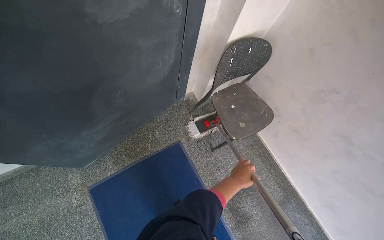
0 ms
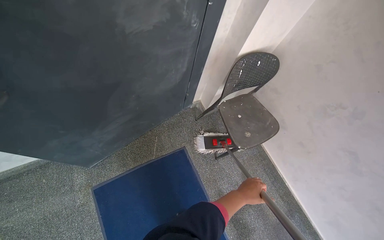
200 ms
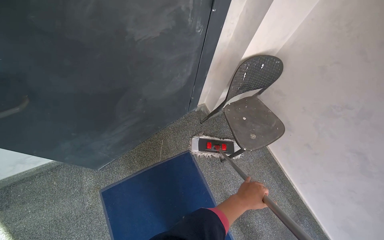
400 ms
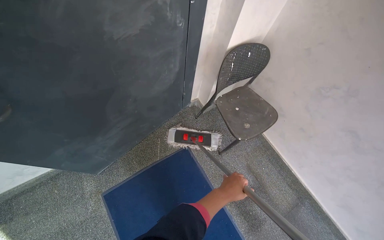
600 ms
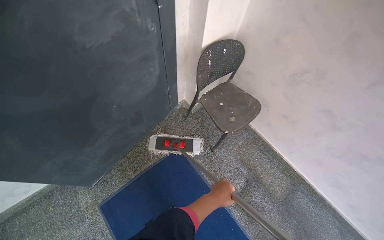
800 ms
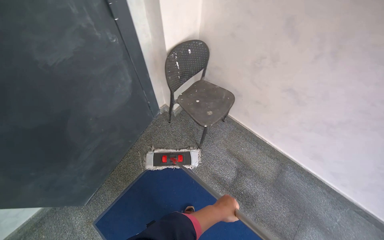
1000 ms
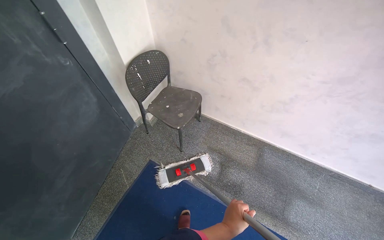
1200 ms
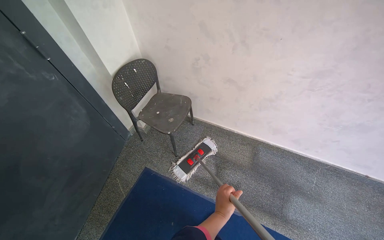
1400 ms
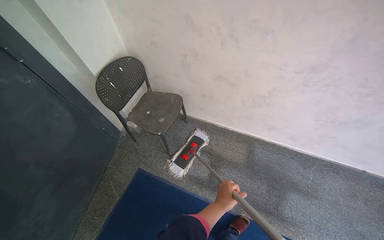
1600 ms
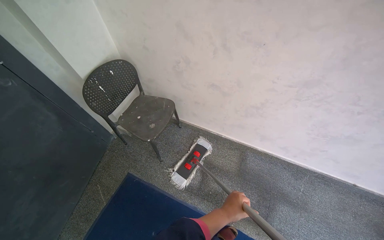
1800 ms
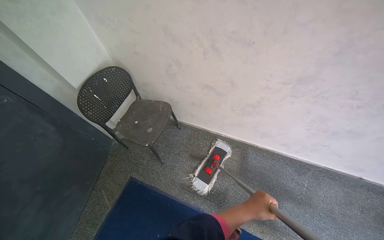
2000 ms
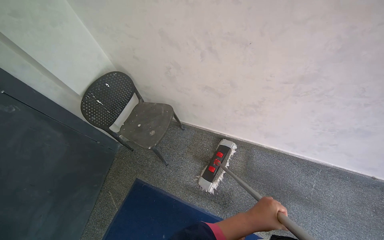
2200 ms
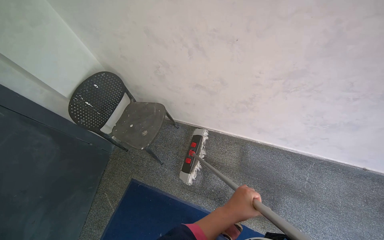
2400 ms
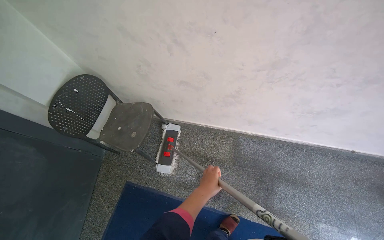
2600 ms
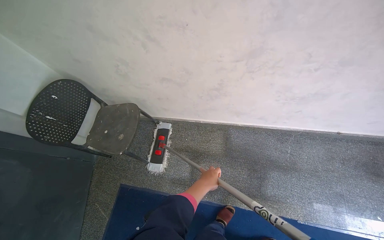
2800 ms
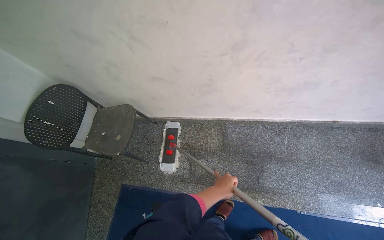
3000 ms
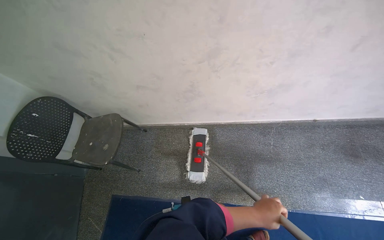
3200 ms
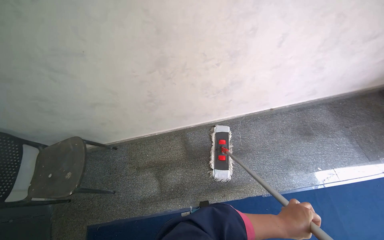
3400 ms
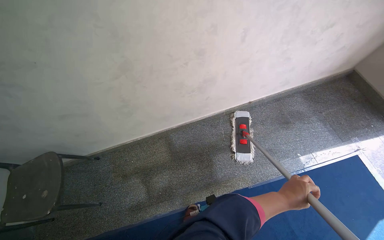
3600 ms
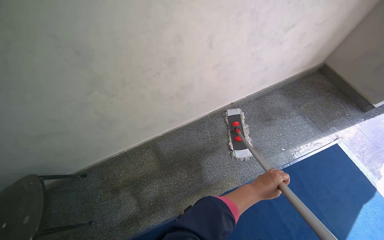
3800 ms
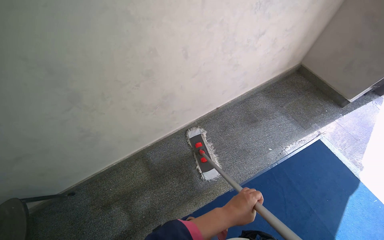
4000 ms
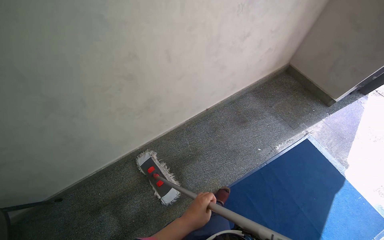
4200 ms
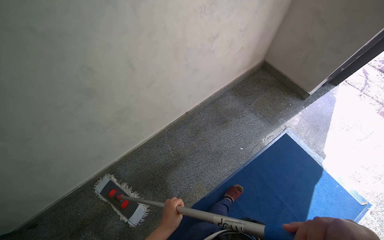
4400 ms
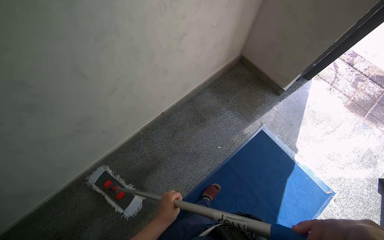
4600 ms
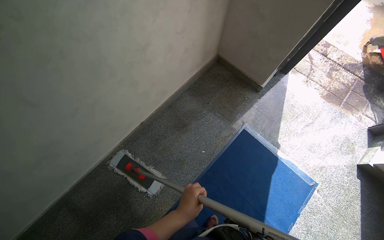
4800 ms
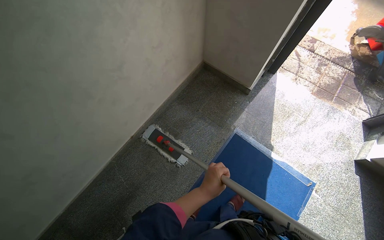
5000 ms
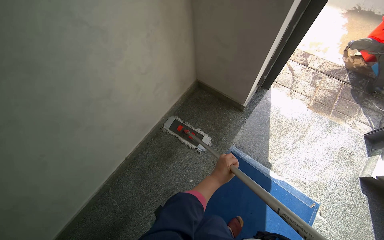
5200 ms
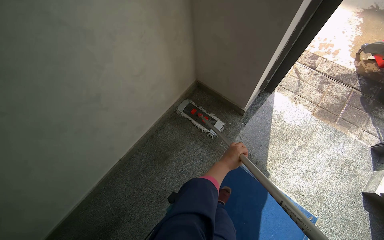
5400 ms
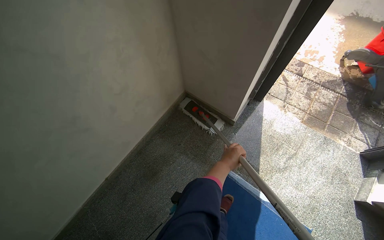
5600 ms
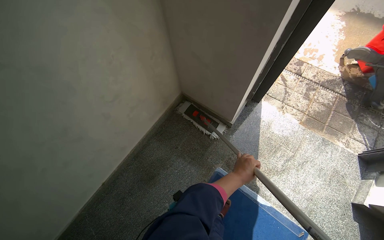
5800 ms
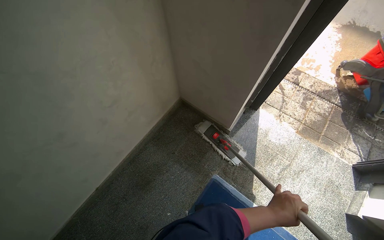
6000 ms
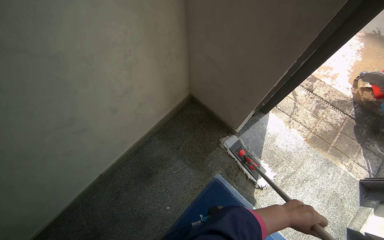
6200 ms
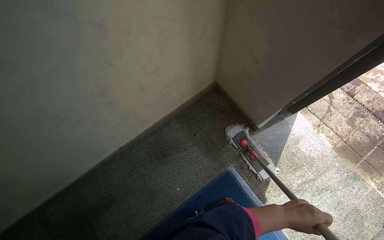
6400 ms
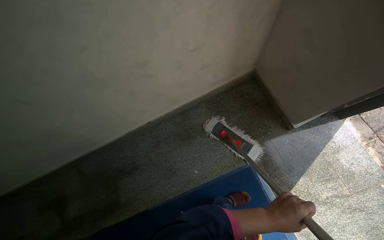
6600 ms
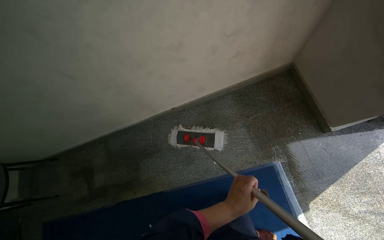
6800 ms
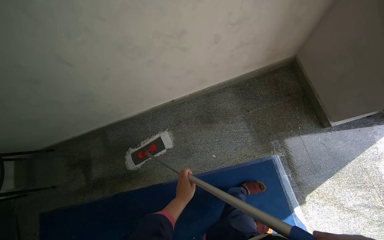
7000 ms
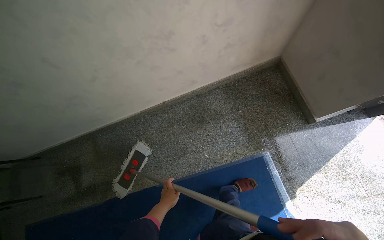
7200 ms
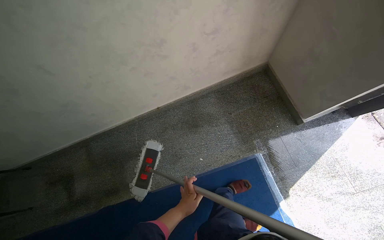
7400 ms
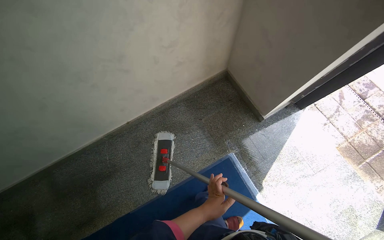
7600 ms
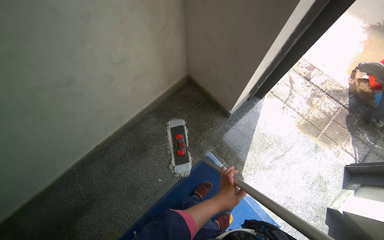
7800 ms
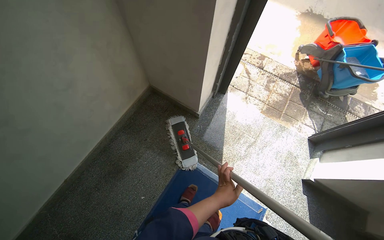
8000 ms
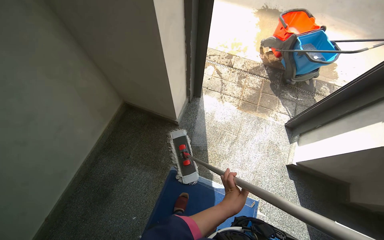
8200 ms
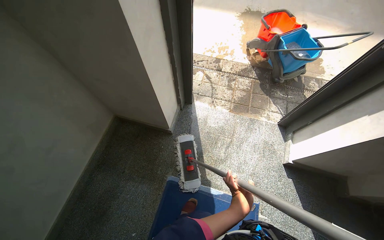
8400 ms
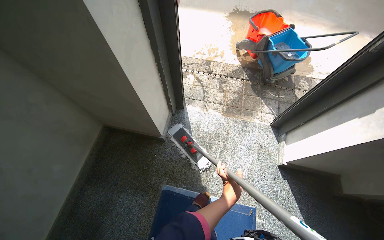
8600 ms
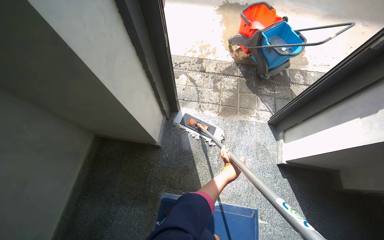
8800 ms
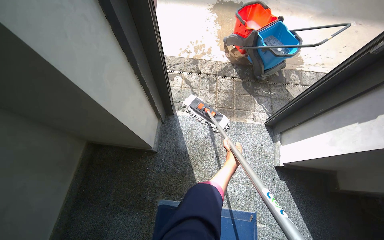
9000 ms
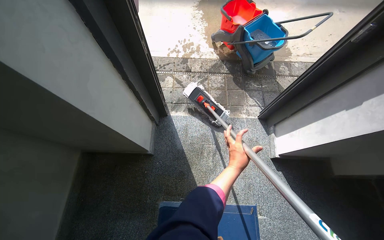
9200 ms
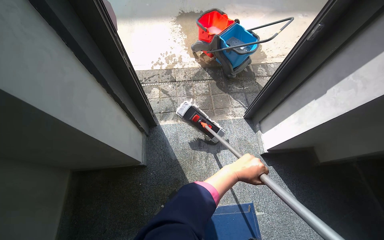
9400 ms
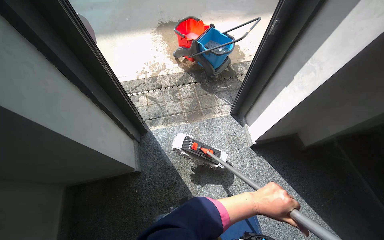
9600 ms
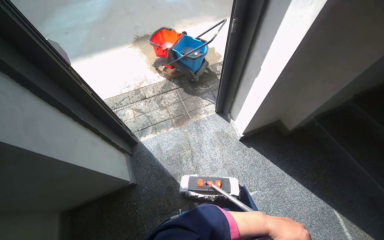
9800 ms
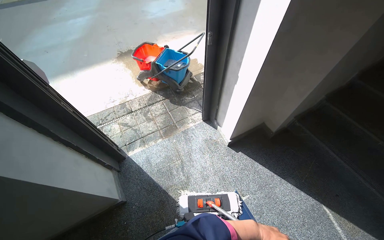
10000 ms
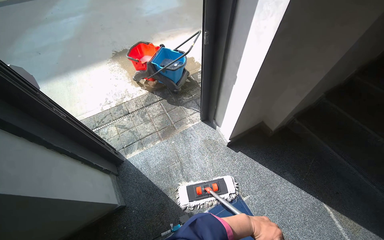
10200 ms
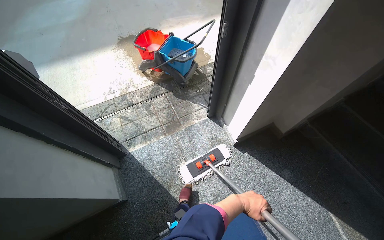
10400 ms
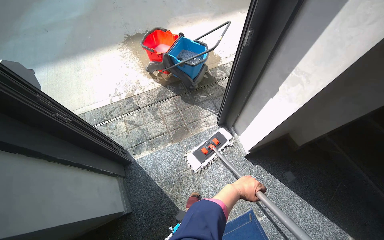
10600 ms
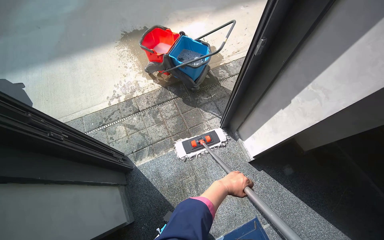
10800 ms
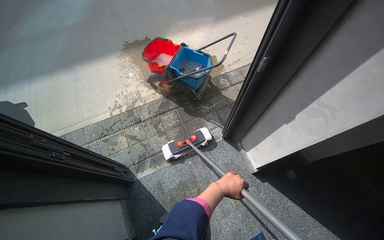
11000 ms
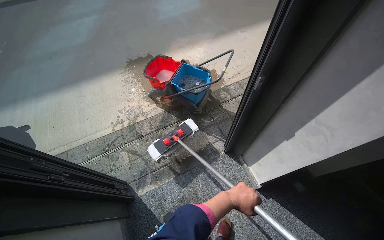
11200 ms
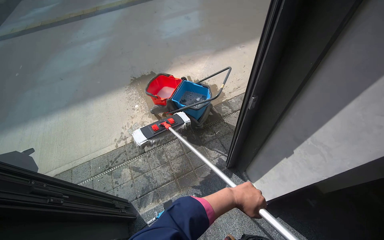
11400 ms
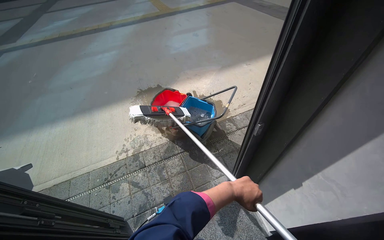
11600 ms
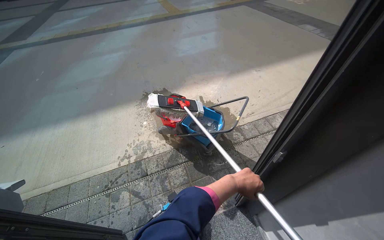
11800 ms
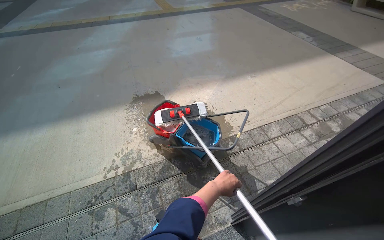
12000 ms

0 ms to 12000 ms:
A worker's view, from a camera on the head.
Job: mopping floor.
The whole recording: Mopping entrance area floor. The worker mops the floor of the entrance area with a flat mop.
0 ms to 1600 ms: The camera travels roughly 50 cm. The scene rotates counterclockwise by approximately 40 degrees.
1600 ms to 3000 ms: The left hand heads up the picture, covering some 10 cm.
3000 ms to 4400 ms: The camera is carried some 60 cm. The wearer's head swings roughly 45 degrees to the right.
4400 ms to 6000 ms: The camera is carried some 90 cm.
7600 ms to 9000 ms: The camera travels roughly 60 cm. The head turns to the right by roughly 55 degrees.
9000 ms to 10400 ms: The head turns to the right by about 35 degrees. The left hand moves down the picture, roughly 10 cm.
10400 ms to 12000 ms: The wearer moves about 70 cm.

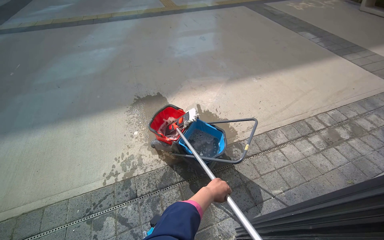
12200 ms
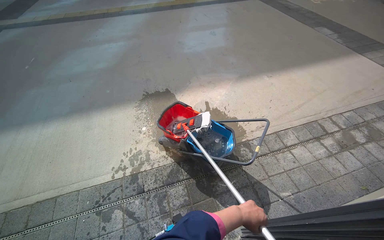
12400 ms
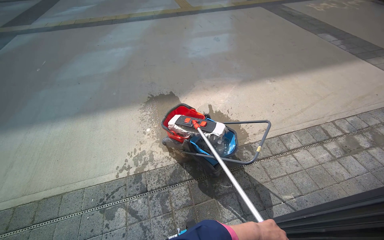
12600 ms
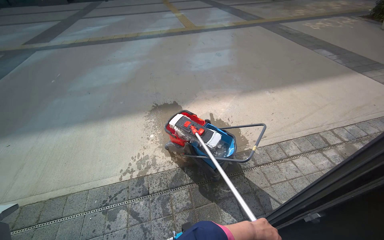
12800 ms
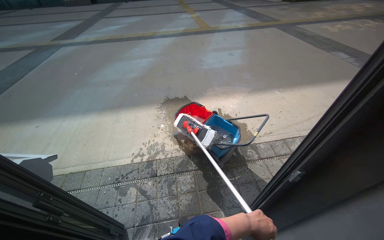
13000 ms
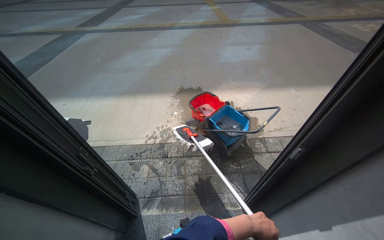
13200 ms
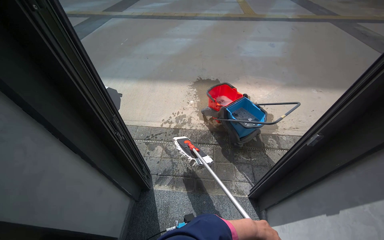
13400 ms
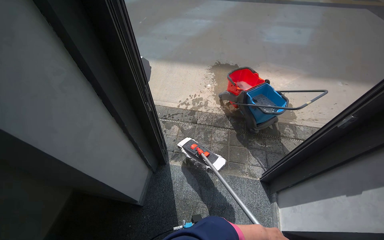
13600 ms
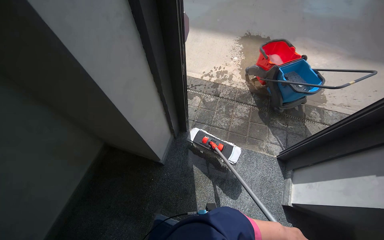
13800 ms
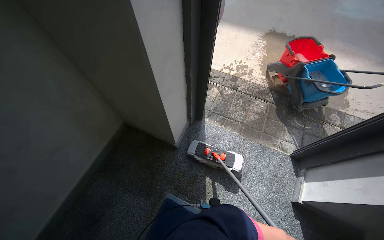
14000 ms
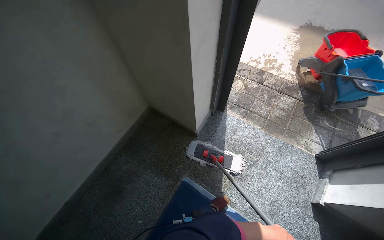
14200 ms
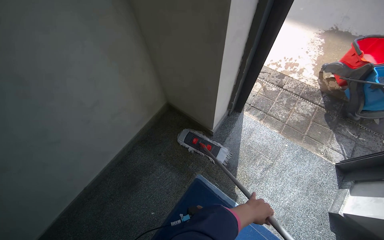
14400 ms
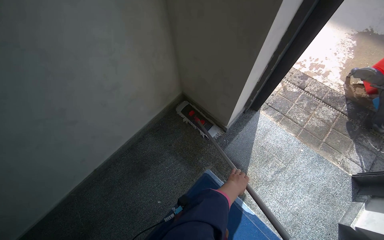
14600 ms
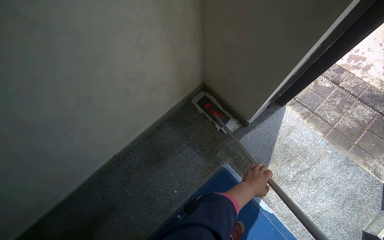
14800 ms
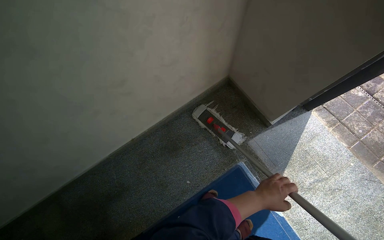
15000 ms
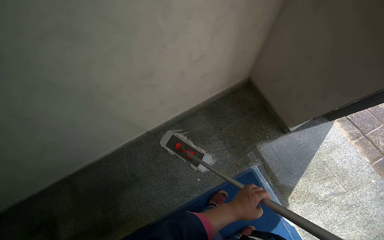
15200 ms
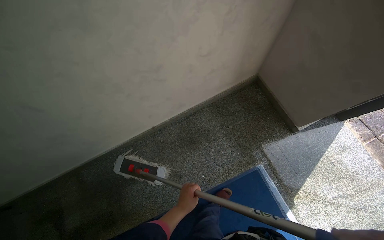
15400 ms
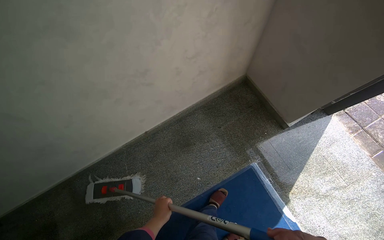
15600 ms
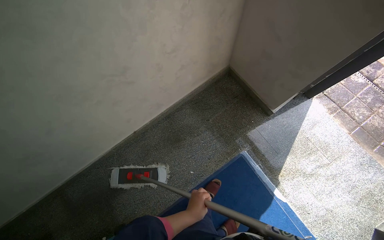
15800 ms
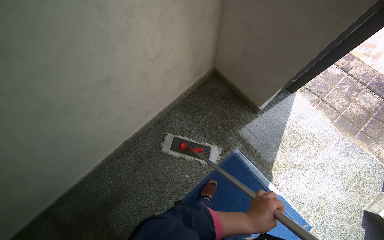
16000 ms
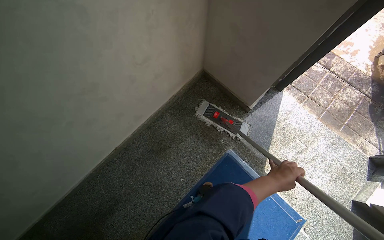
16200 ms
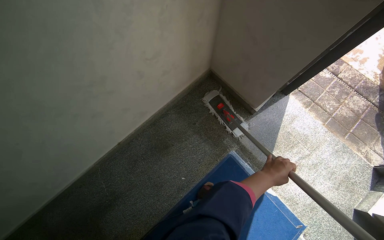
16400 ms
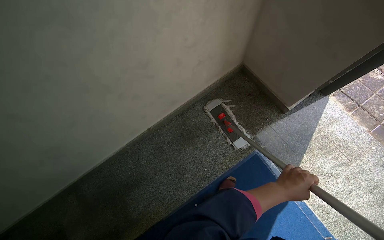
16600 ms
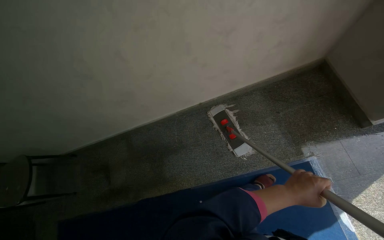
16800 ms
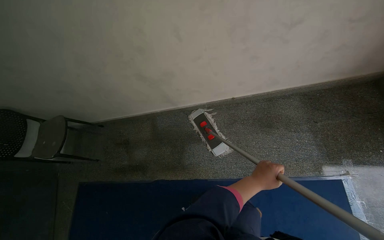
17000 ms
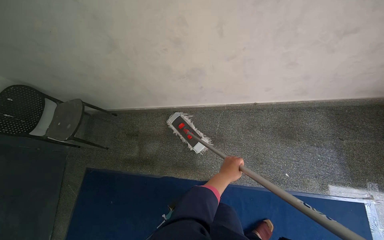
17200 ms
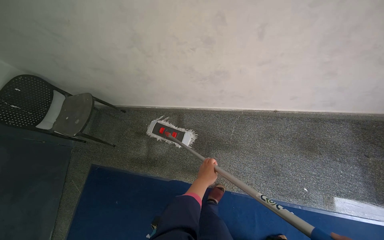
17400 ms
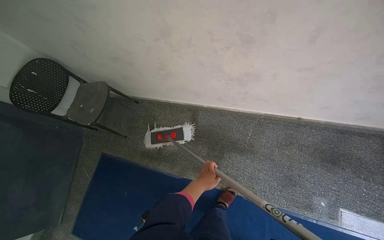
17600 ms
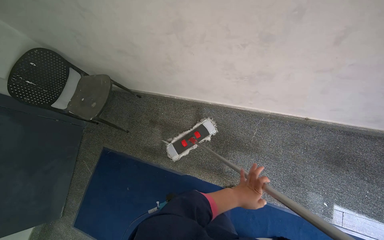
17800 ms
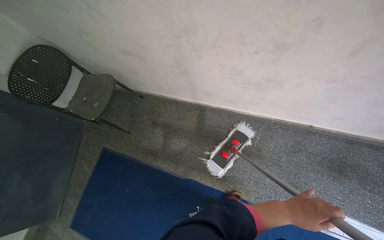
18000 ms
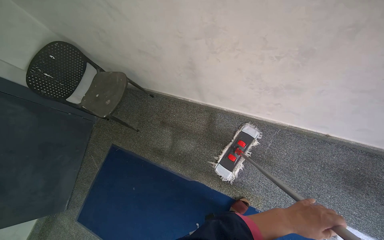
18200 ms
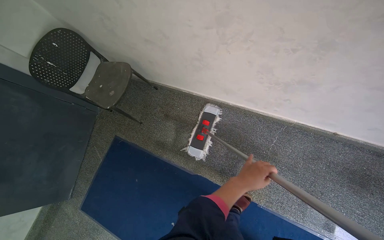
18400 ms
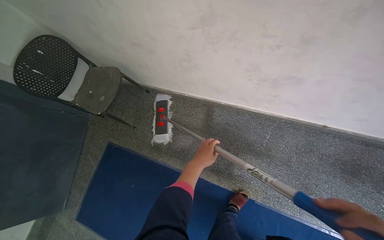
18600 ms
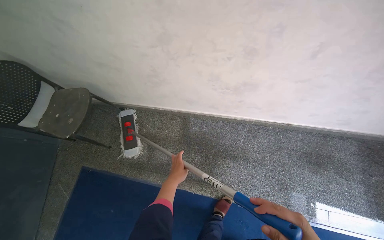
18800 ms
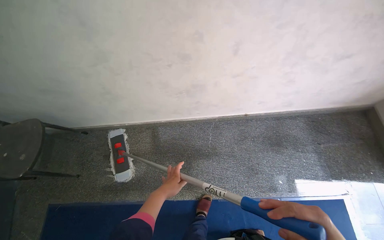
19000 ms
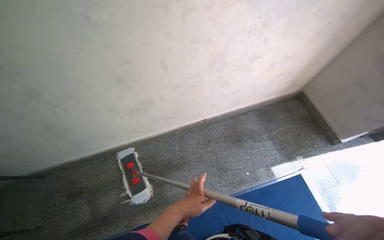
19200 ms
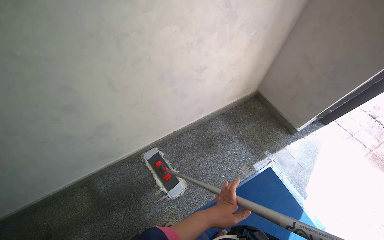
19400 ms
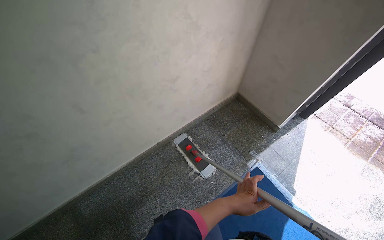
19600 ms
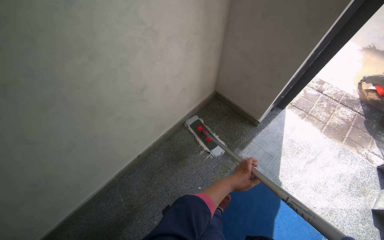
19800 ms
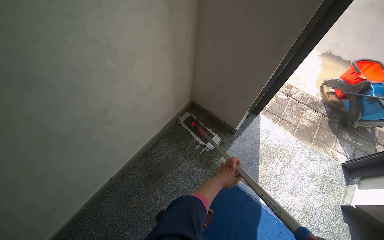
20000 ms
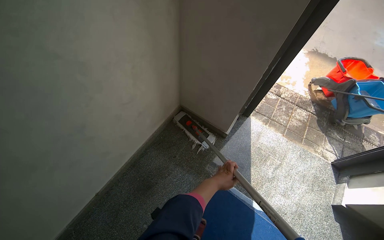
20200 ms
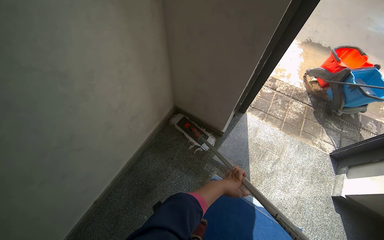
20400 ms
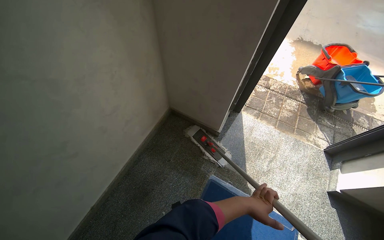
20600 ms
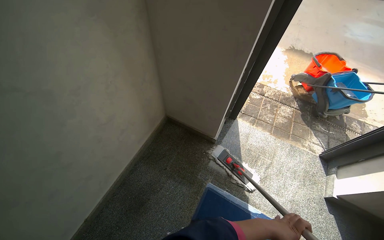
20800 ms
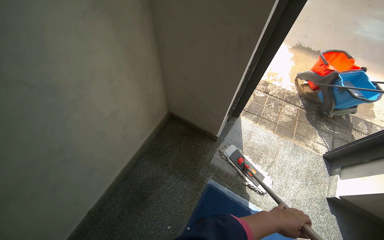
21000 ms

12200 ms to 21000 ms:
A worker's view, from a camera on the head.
Job: mopping floor.
The whole recording: Mopping entrance area floor. The worker mops the floor of the entrance area with a flat mop.
12200 ms to 13600 ms: The camera is carried roughly 70 cm. The wearer's head swings roughly 30 degrees to the left.
13600 ms to 15200 ms: The camera is carried about 90 cm. The wearer looks about 50 degrees further to the left. The view tilts about 25 degrees downward.
15200 ms to 16600 ms: The left hand goes to the left and returns, approximately 25 cm each way.
16600 ms to 18000 ms: The head travels roughly 90 cm. The wearer's head swings some 50 degrees to the left. The view tilts about 15 degrees downward.
18000 ms to 19600 ms: The head travels about 60 cm. The wearer's head swings about 55 degrees to the right. The wearer looks approximately 20 degrees further upward.
19600 ms to 21000 ms: The wearer moves about 40 cm. The head rotates some 25 degrees to the right.
